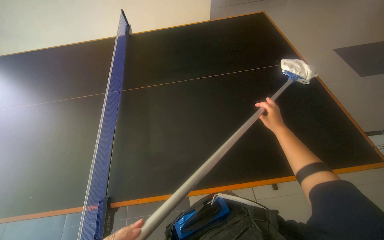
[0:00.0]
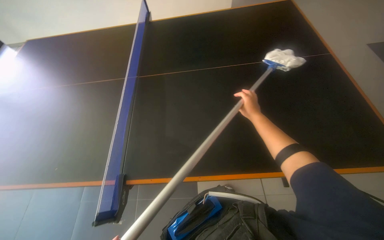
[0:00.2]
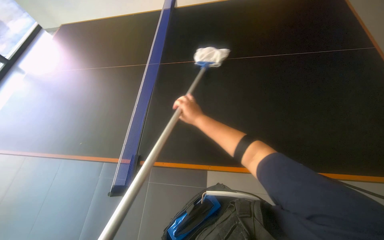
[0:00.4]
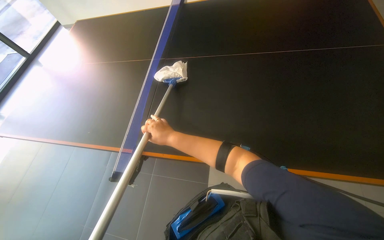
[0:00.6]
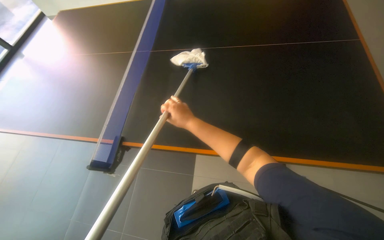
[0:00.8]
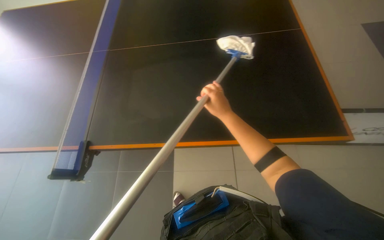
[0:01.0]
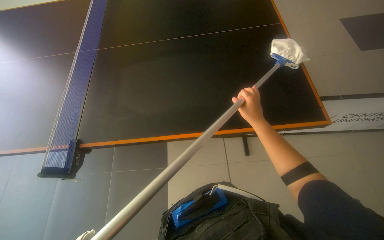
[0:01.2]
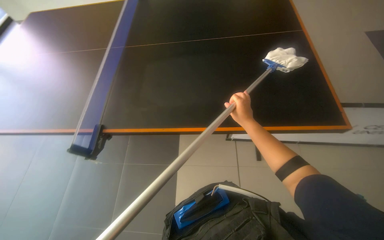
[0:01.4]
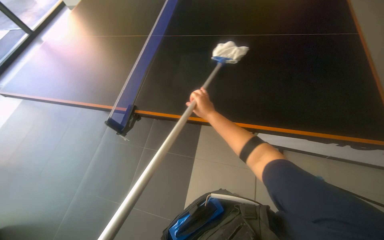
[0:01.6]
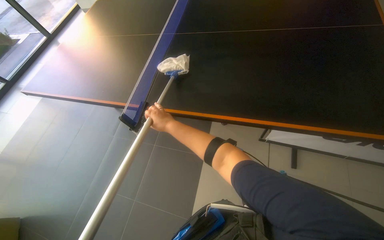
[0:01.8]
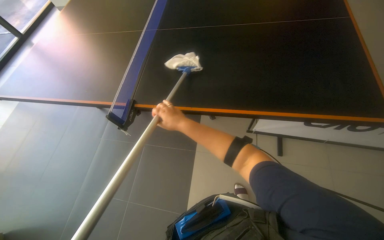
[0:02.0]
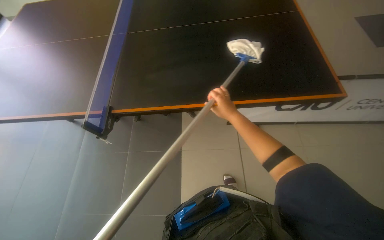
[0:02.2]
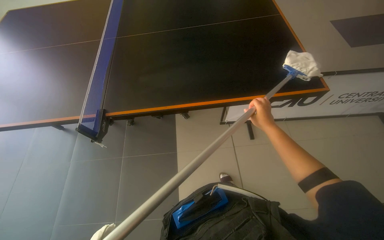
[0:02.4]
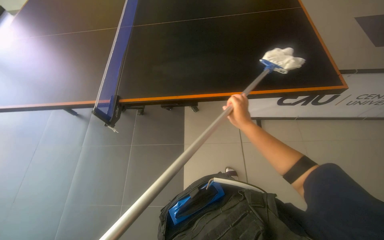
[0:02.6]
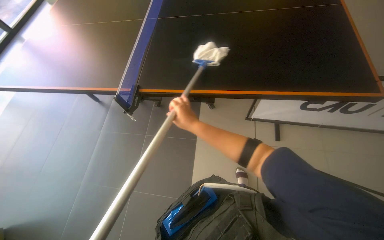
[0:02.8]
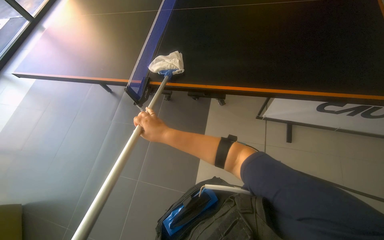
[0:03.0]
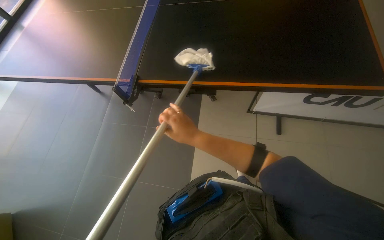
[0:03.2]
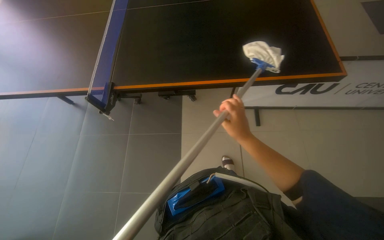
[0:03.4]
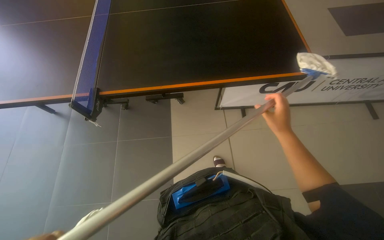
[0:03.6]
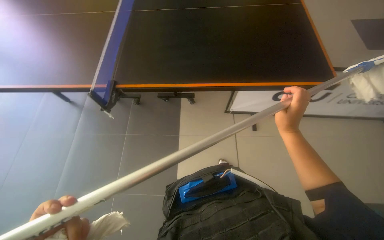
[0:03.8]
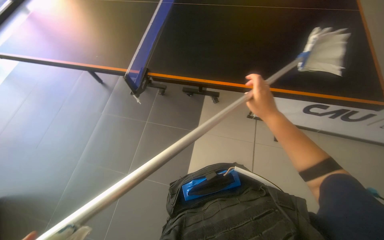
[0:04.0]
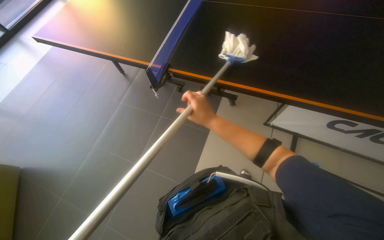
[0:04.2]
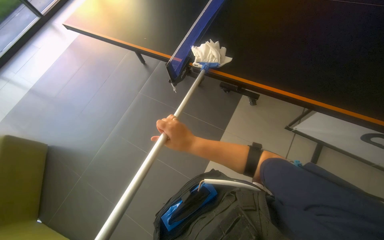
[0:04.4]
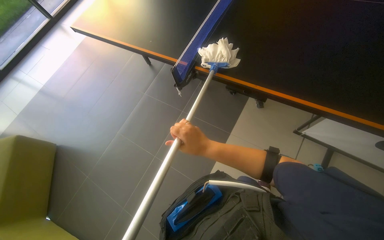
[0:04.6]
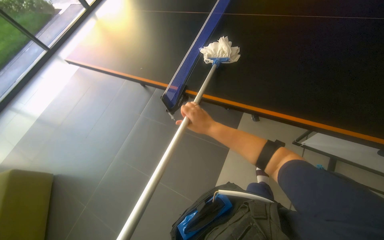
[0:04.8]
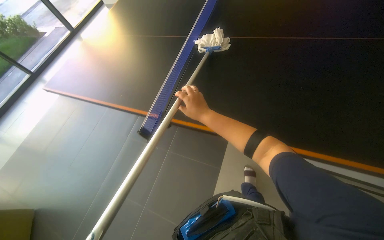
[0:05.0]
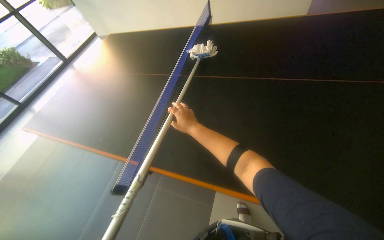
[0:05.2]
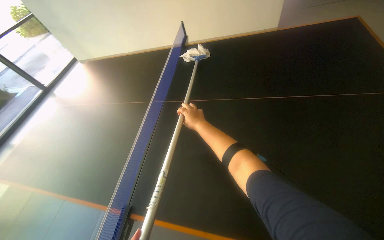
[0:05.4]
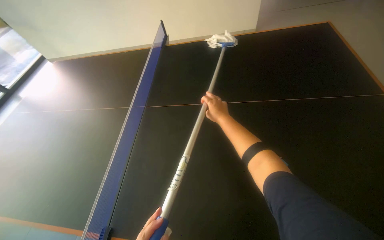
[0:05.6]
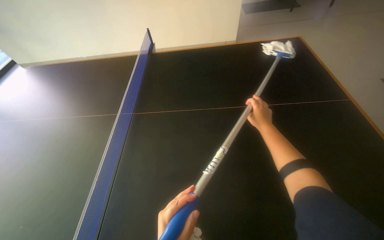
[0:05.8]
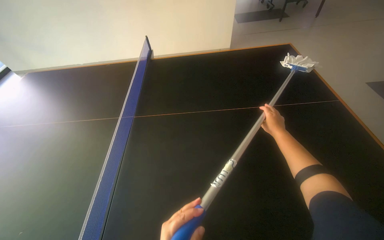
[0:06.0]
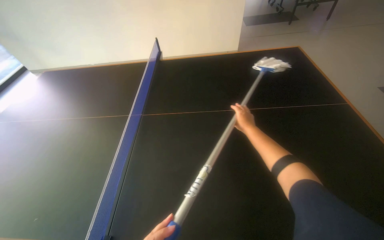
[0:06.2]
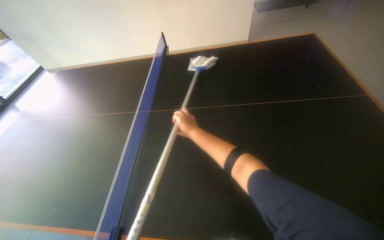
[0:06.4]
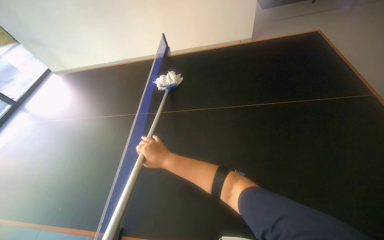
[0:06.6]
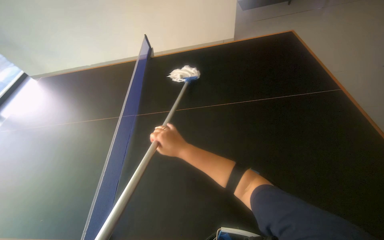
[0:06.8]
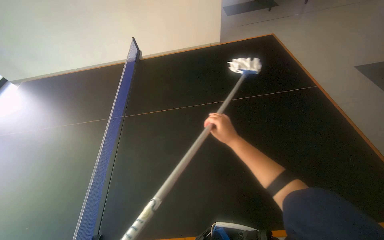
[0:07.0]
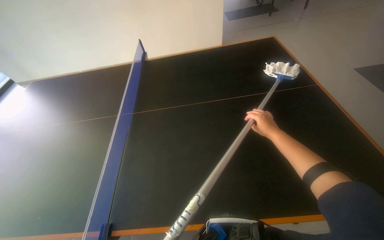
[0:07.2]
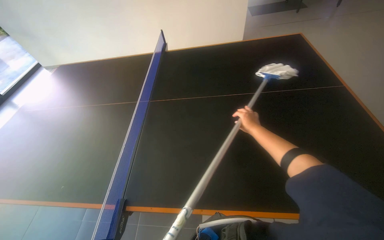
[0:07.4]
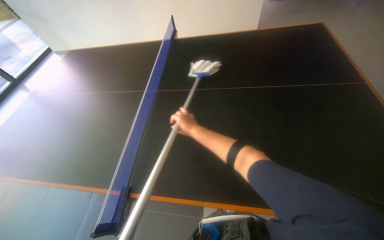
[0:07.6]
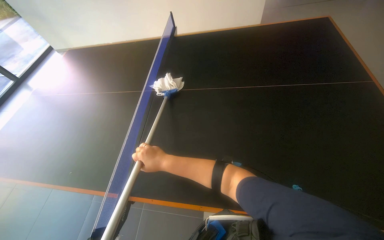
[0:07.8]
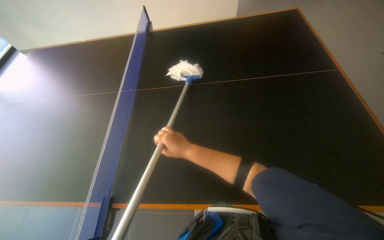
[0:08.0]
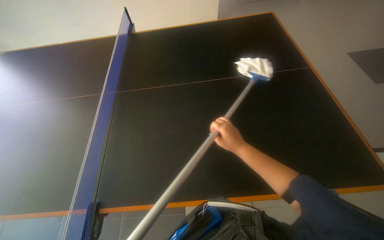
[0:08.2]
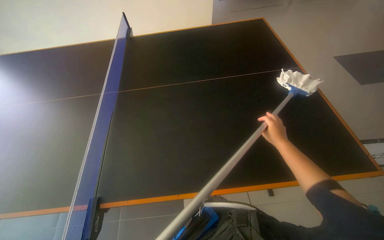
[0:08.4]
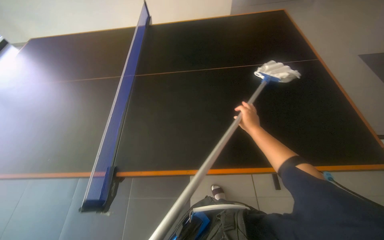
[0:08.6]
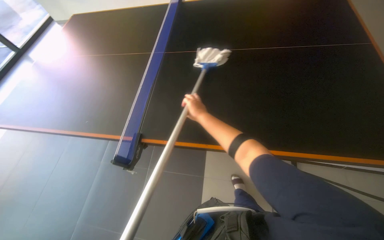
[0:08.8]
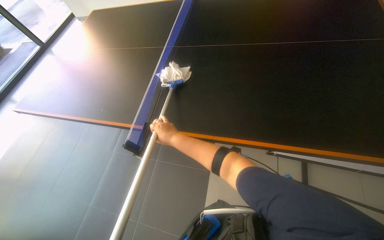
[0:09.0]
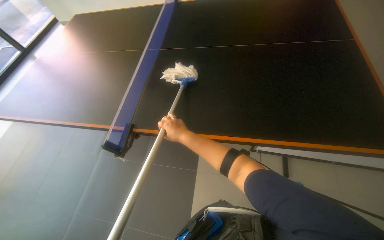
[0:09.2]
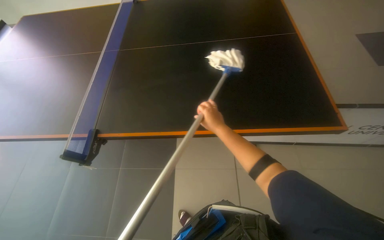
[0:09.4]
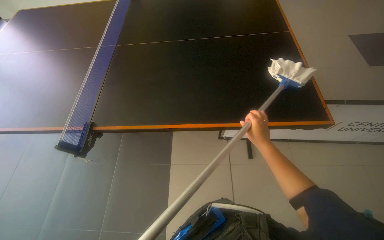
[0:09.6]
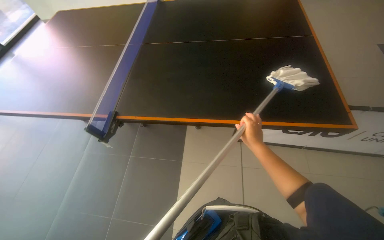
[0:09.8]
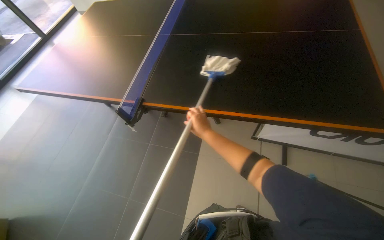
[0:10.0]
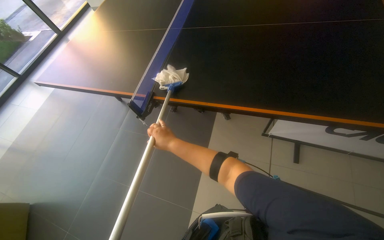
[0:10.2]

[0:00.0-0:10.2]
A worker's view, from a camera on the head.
Job: wiping surfaces.
The whole recording: Wiping the ping-pong table. The worker wipes the surface of the ping-pong table with a mop.
0:04.4 to 0:05.8: The wearer looks some 25 degrees further to the right. The wearer looks roughly 15 degrees further upward. The right hand travels to the right, up the picture and farther from the camera by roughly 40 cm.
0:05.8 to 0:07.2: The right hand travels to the left and back again, approximately 35 cm each way.
0:07.2 to 0:08.8: The camera pitches downward, by about 15 degrees. The right hand swings left and right, approximately 35 cm each way, with 2 reversals.
0:08.8 to 0:10.2: The right hand swings left and right, approximately 30 cm each way, with 2 reversals.

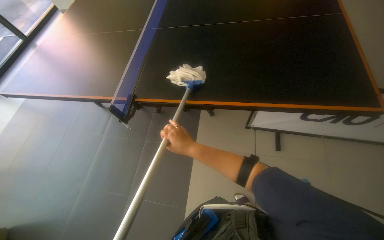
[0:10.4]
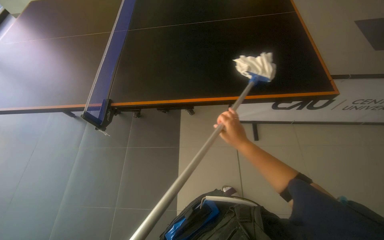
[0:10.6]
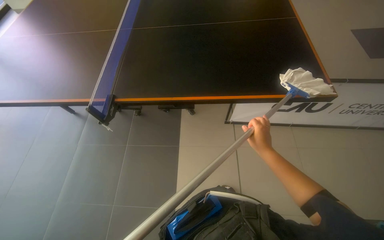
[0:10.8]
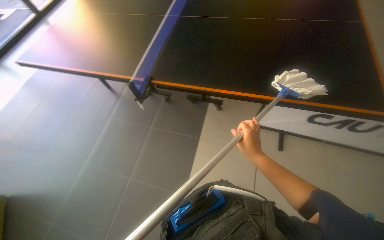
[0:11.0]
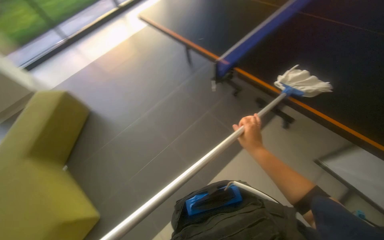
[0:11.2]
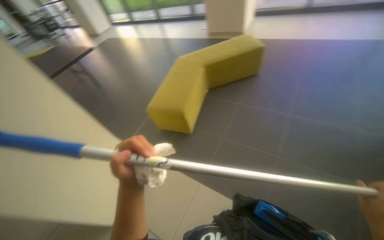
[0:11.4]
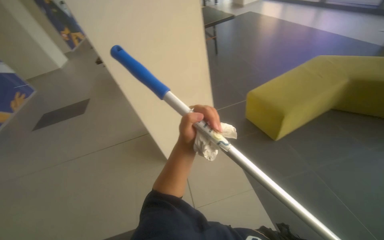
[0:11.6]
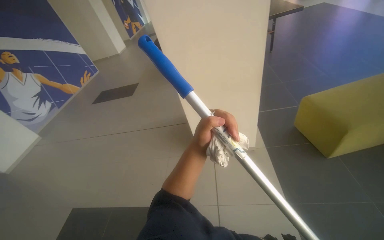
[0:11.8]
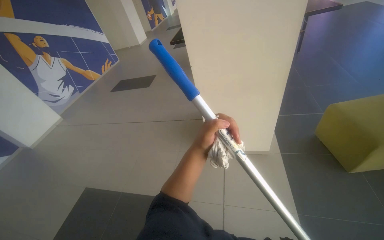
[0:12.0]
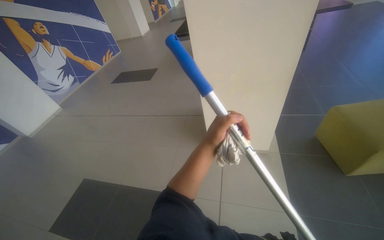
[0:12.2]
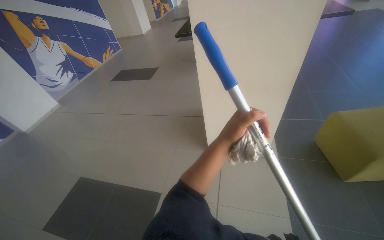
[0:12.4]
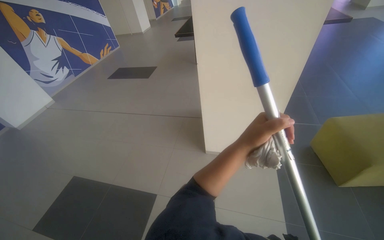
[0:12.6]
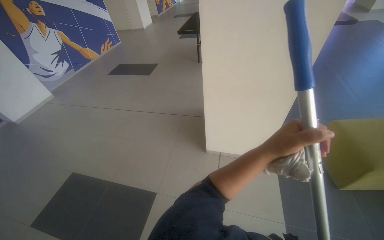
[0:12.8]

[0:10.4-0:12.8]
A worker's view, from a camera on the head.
Job: wiping surfaces.
The whole recording: Wiping the ping-pong table. The worker wipes the surface of the ping-pong table with a mop.
0:10.4 to 0:11.6: The wearer looks approximately 70 degrees further to the left.
0:11.6 to 0:12.8: The wearer looks about 30 degrees further to the left.

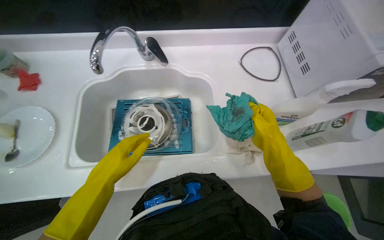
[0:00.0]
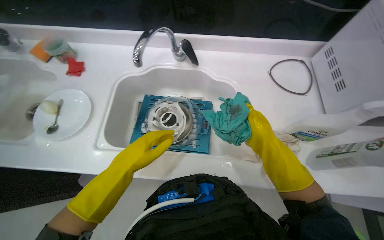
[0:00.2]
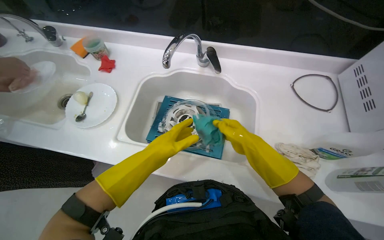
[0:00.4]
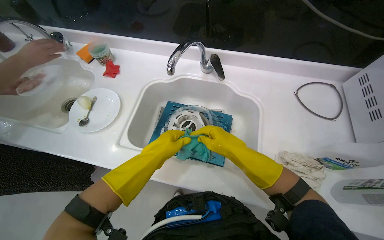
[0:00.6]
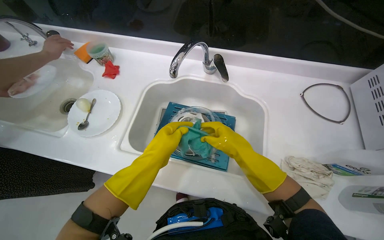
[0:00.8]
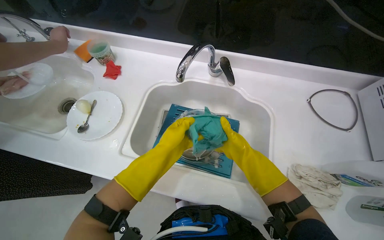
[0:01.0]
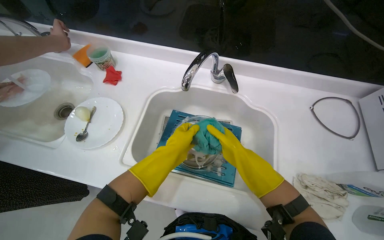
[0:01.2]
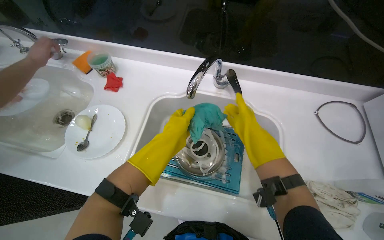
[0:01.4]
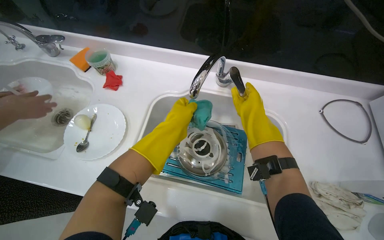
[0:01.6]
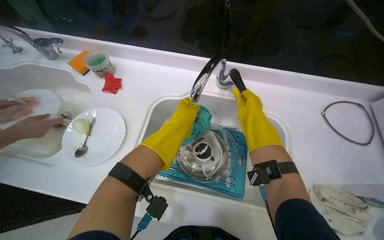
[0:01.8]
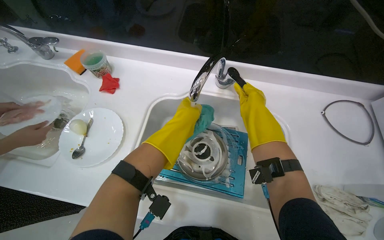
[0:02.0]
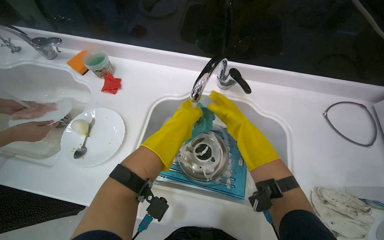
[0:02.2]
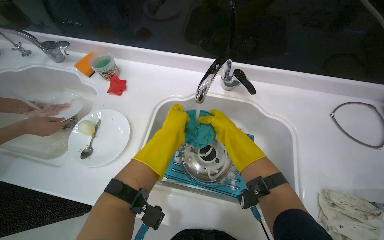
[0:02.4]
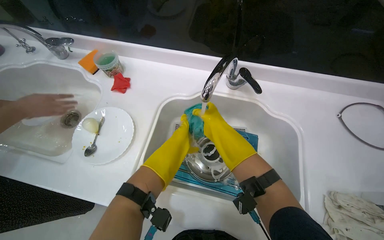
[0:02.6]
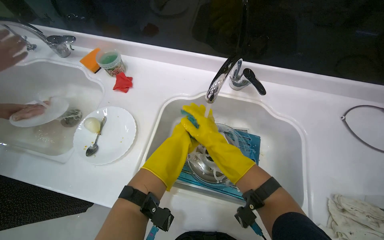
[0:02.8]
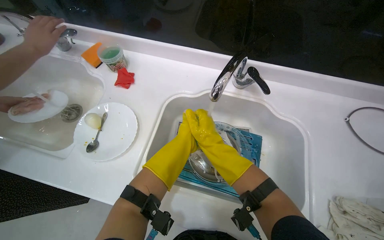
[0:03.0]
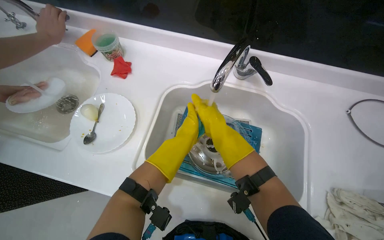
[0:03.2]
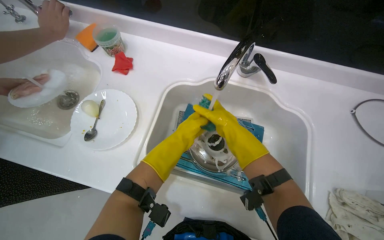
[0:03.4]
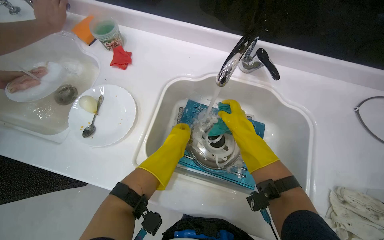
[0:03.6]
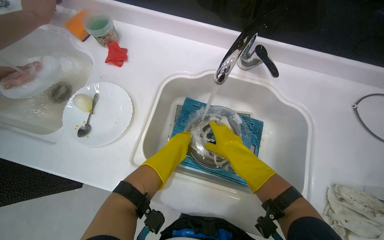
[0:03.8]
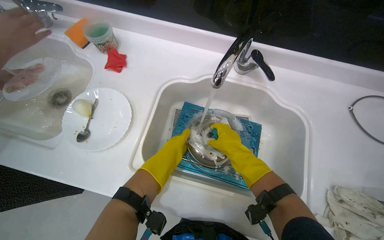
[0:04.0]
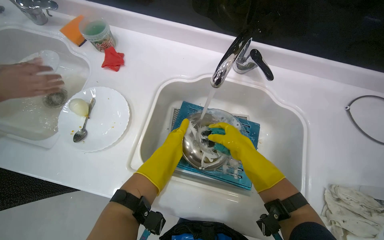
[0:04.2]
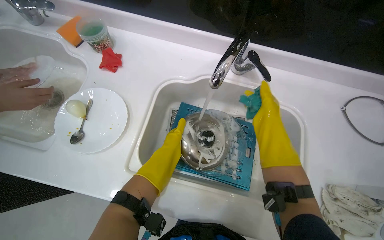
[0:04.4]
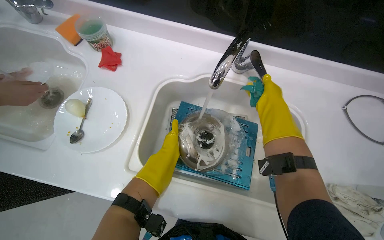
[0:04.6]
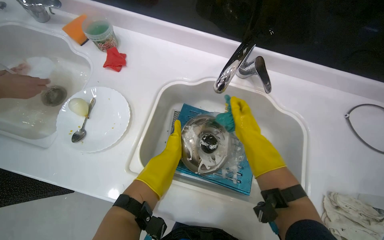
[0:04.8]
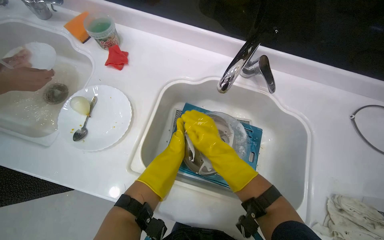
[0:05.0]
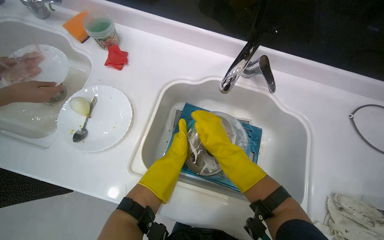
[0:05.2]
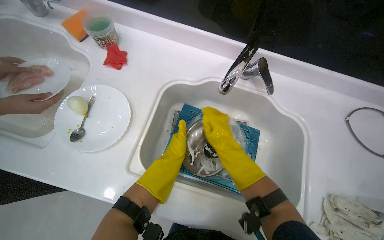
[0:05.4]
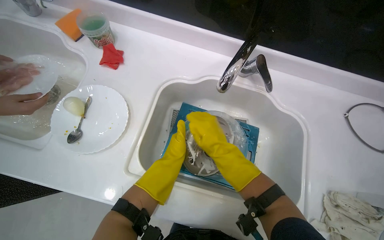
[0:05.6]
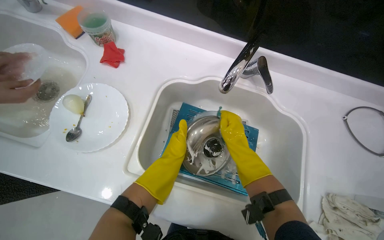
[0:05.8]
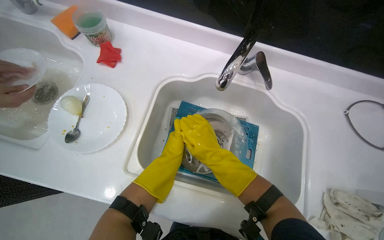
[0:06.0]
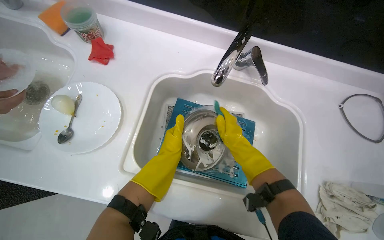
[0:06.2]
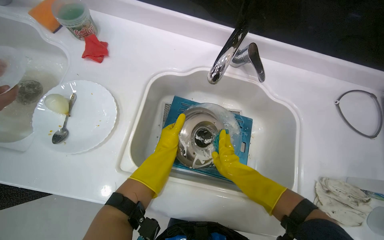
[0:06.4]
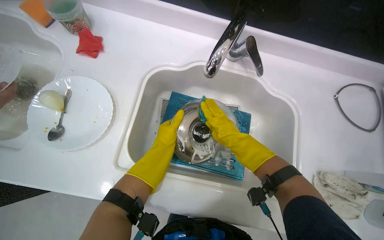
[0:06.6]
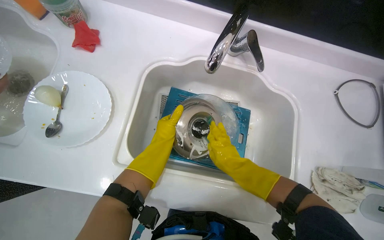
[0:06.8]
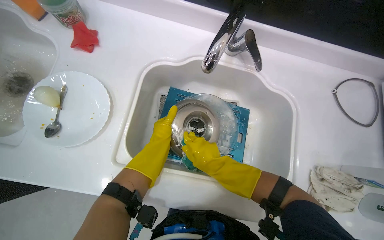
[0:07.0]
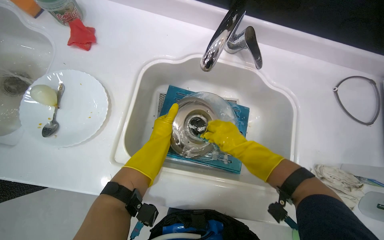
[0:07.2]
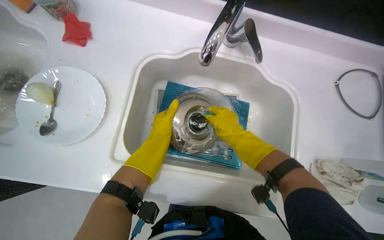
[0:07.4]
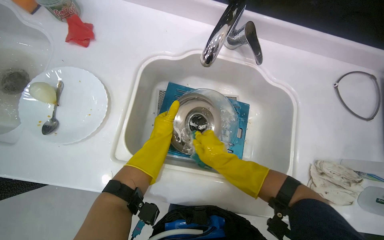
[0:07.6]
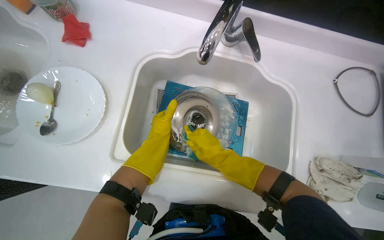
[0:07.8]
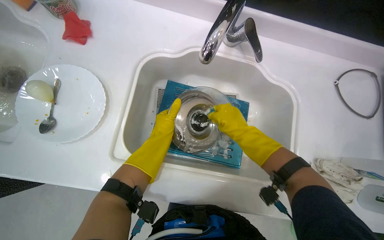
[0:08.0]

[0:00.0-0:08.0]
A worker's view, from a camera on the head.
Job: cleaning kitchen.
The whole recording: Washing pot in kitchen sink. The worker scrubs and rinses a metal pot in the kitchen sink.
0:00.0 to 0:01.6: The right hand heads up the picture and to the left, covering roughly 40 cm; the left hand shifts roughly 15 cm up the picture.
0:01.6 to 0:03.2: The right hand shifts some 15 cm to the left.
0:03.2 to 0:04.8: The right hand goes some 10 cm to the right.
0:04.8 to 0:06.4: The right hand goes left and right, roughly 10 cm each way, reversing 3 times, while the left hand moves roughly 5 cm nearer to the camera and comes back.
0:06.4 to 0:08.0: The right hand goes up and down the picture, roughly 10 cm each way, reversing 4 times.
